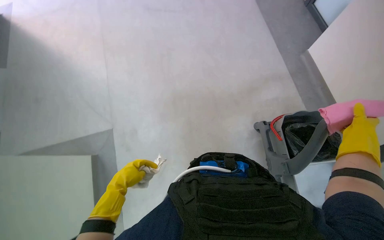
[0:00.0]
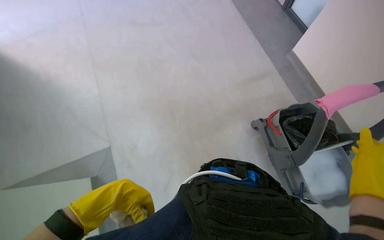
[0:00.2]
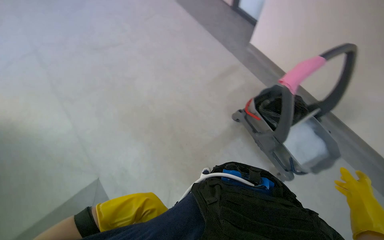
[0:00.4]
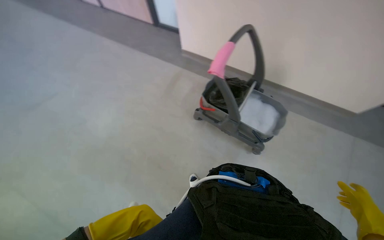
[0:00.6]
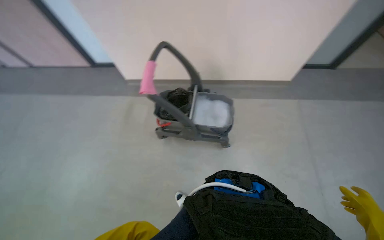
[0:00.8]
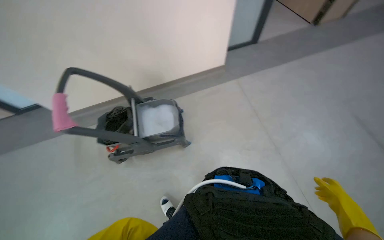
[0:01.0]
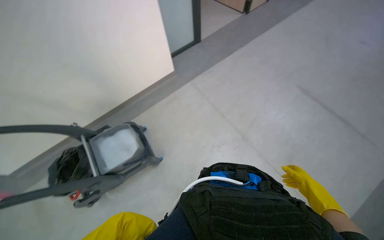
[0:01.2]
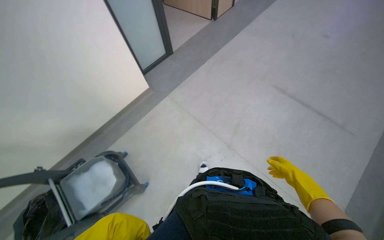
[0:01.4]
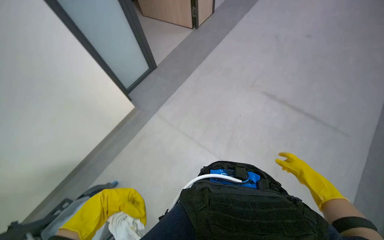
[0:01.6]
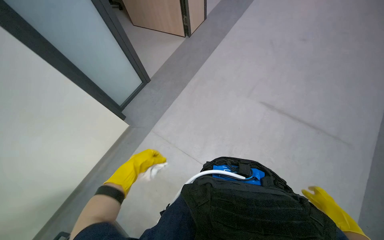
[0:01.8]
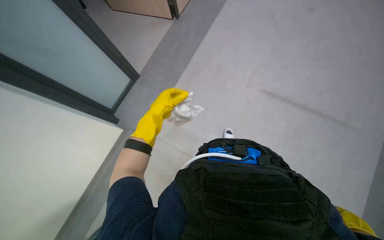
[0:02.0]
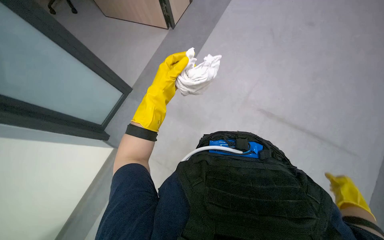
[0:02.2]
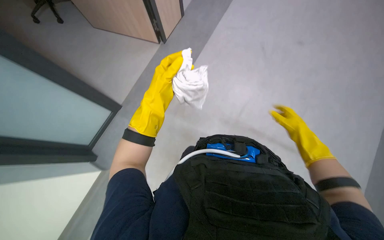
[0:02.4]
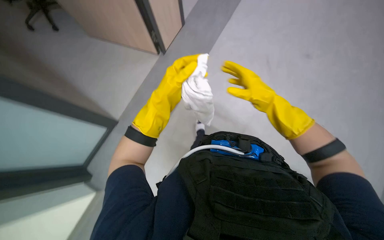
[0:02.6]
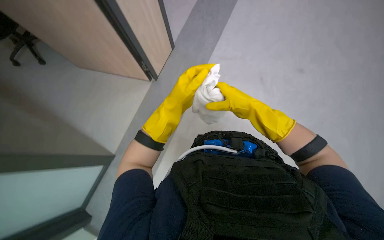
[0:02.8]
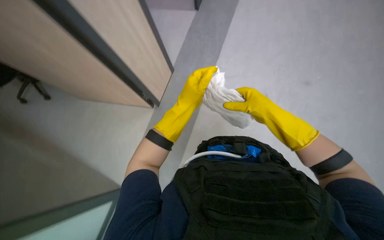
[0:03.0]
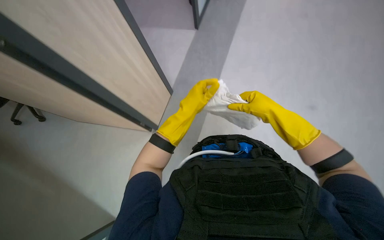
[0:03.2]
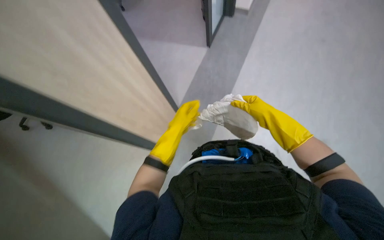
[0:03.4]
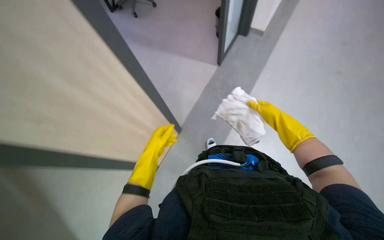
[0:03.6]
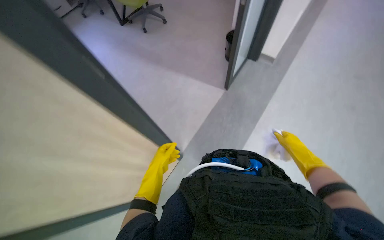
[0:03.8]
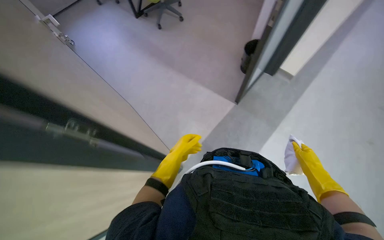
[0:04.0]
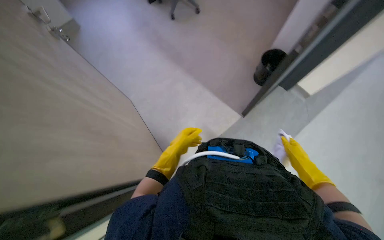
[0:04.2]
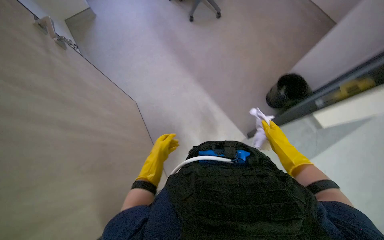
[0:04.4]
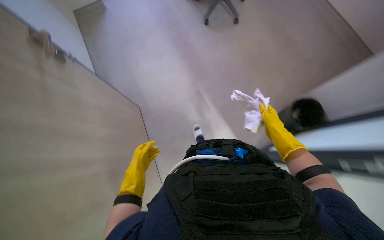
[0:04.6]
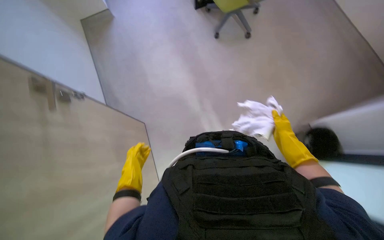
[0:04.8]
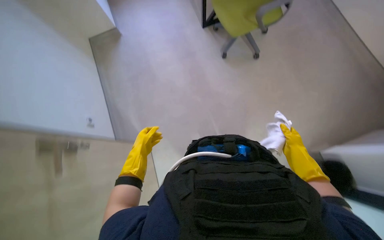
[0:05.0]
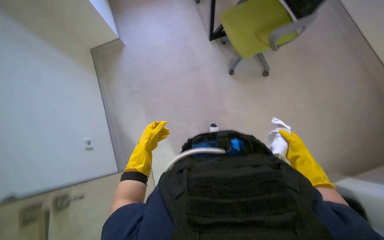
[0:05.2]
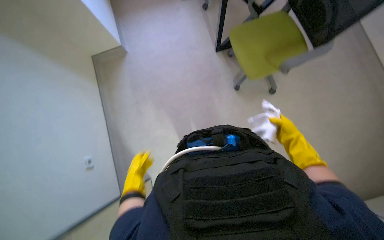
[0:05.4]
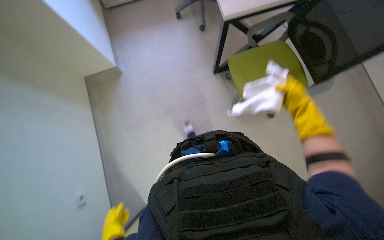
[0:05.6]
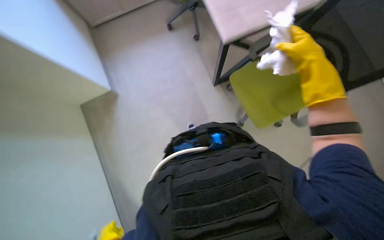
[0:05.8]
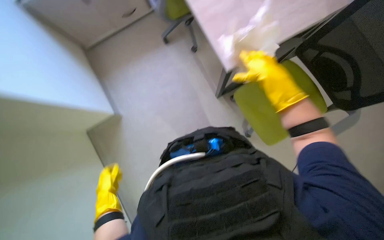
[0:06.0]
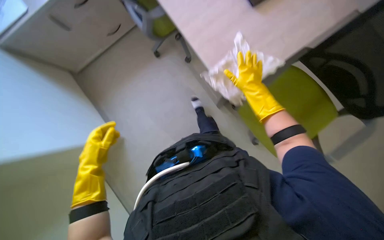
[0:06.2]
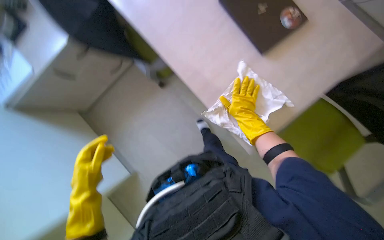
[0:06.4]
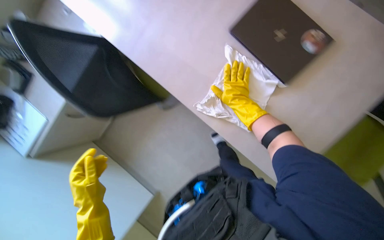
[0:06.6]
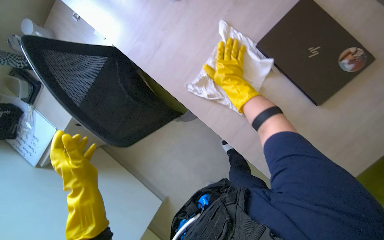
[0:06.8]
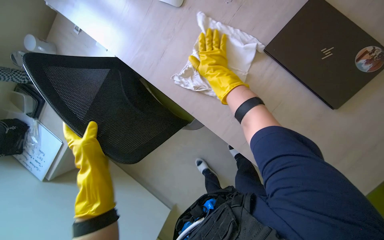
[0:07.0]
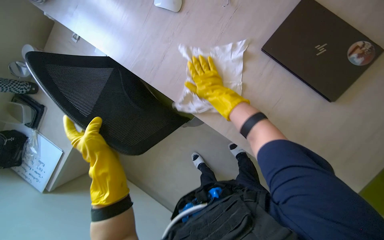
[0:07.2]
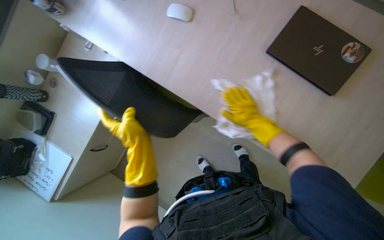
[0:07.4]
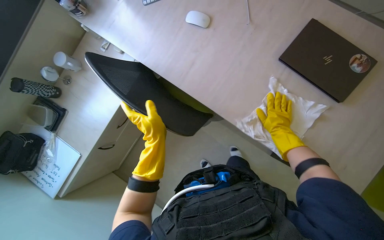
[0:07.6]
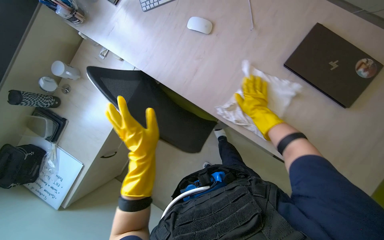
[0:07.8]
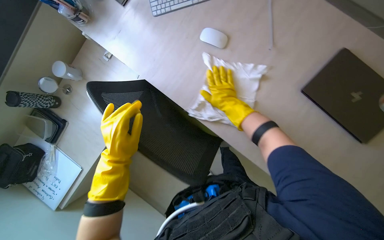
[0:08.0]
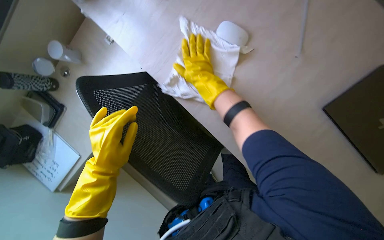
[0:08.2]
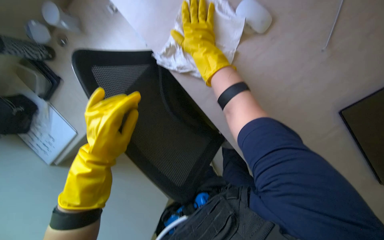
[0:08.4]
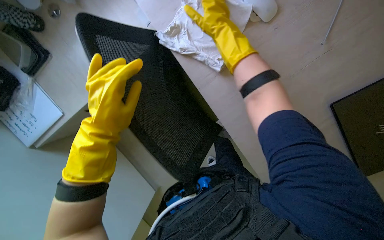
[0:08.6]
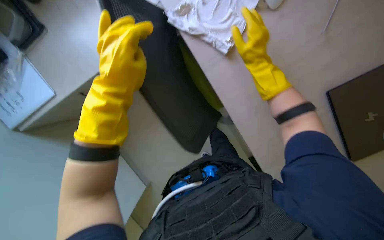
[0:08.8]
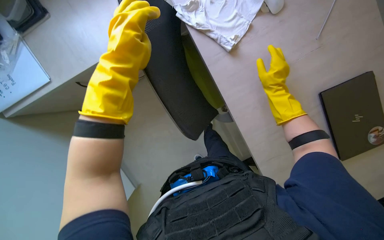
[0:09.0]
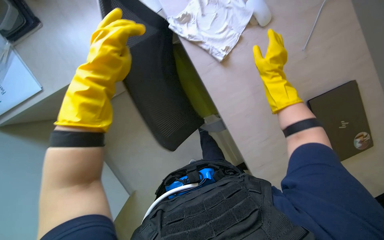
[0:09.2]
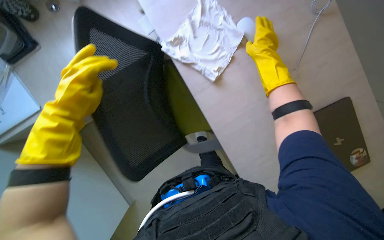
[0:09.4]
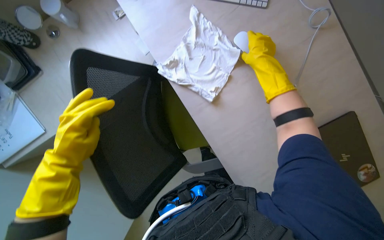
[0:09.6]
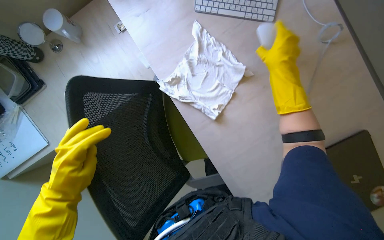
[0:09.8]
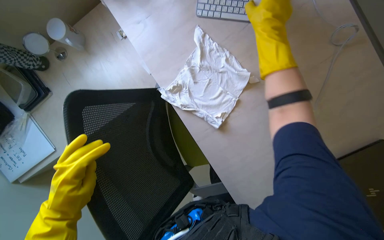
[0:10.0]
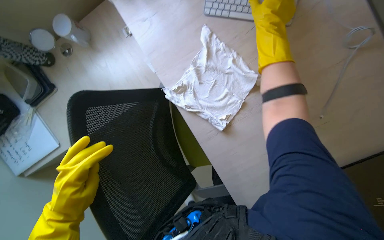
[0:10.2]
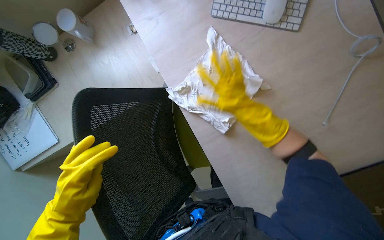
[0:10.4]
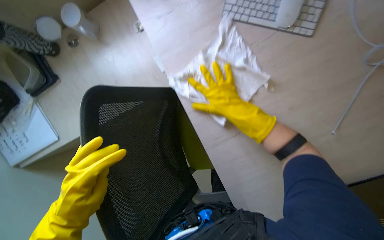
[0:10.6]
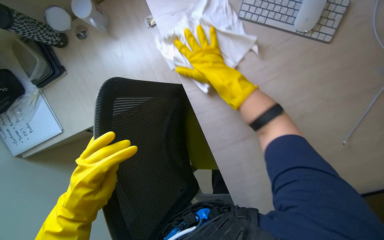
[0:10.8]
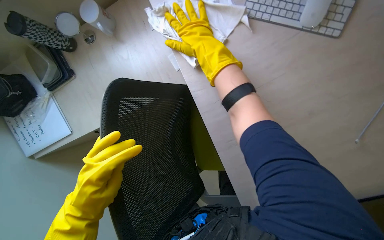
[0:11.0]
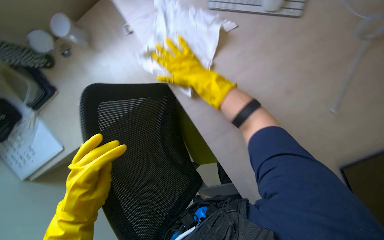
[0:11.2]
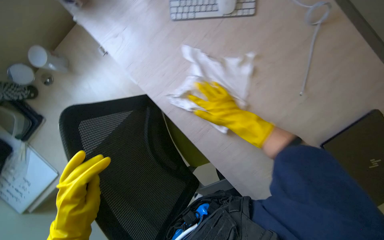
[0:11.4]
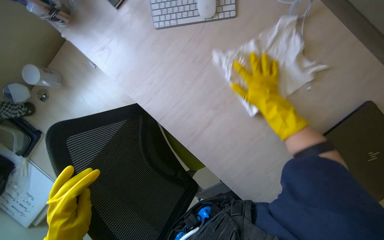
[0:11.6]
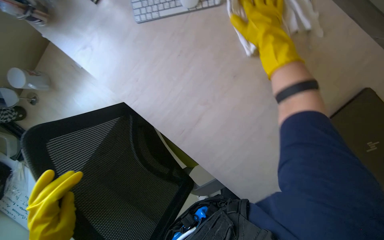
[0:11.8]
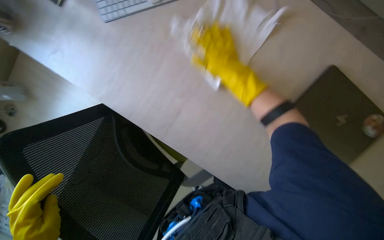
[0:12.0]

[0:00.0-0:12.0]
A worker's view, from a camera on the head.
Job: wiping surfaces.
The whole recording: Wiping office furniture and equipment. The worker wipes various office furniture and equipment, including chairs, desks, door handles, keyboards, and monitors.
0:00.0 to 0:01.6: The camera travels about 90 cm. The wearer looks roughly 135 degrees further to the right. The wearer looks some 20 degrees further upward.
0:01.6 to 0:03.0: The camera travels about 50 cm.
0:03.0 to 0:04.4: The right hand shifts approximately 20 cm farther from the camera. The left hand is displaced farther from the camera and to the left by roughly 20 cm.
0:04.4 to 0:06.0: The camera pitches upward, by roughly 15 degrees. The right hand heads up the picture and nearer to the camera, covering about 25 cm.
0:07.6 to 0:09.0: The view tilts some 15 degrees downward. The right hand shifts roughly 25 cm up the picture, and travels to the left and back again, approximately 35 cm each way; the left hand moves up the picture and to the left, about 15 cm.
0:09.0 to 0:10.4: The hands both shift to the left by roughly 10 cm. The right hand moves approximately 40 cm up the picture and comes back.
0:10.4 to 0:12.0: The scene turns roughly 30 degrees counterclockwise in the picture. The right hand goes to the left and returns, approximately 10 cm each way.

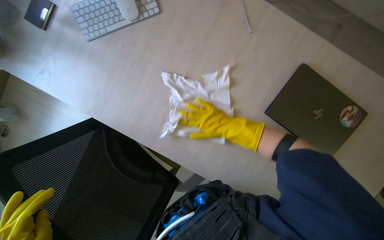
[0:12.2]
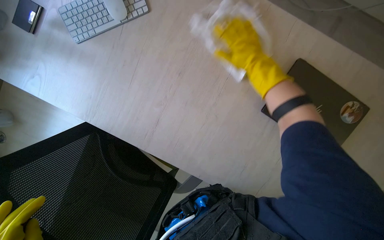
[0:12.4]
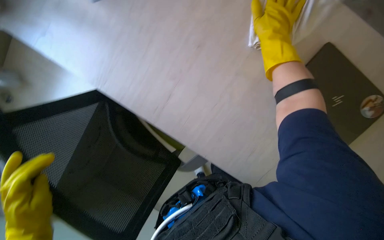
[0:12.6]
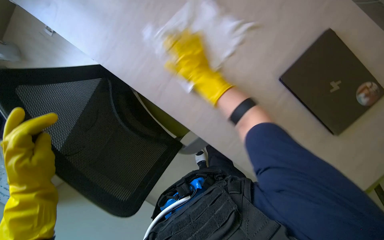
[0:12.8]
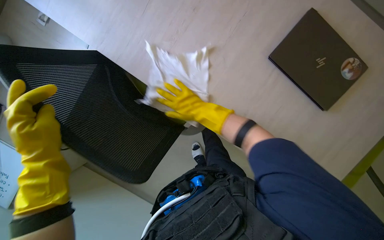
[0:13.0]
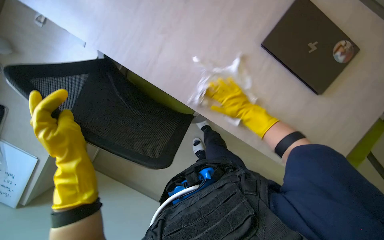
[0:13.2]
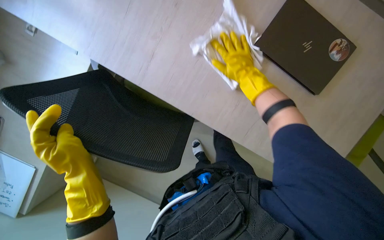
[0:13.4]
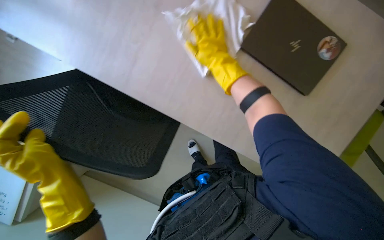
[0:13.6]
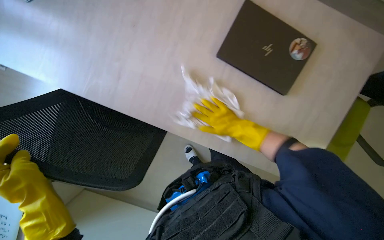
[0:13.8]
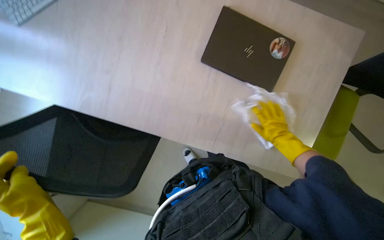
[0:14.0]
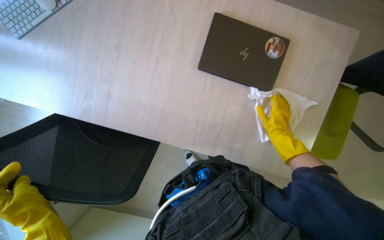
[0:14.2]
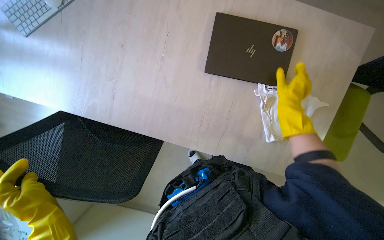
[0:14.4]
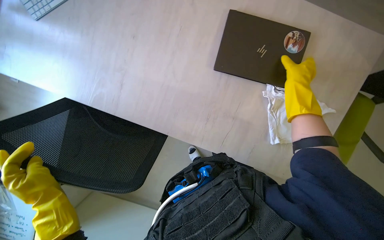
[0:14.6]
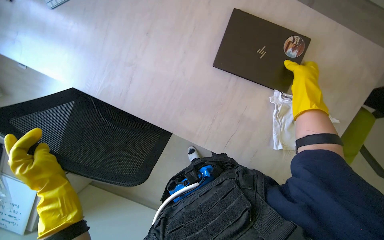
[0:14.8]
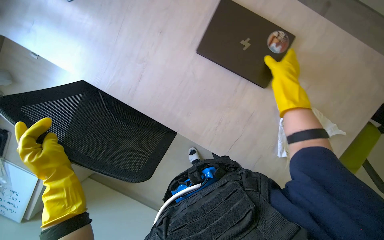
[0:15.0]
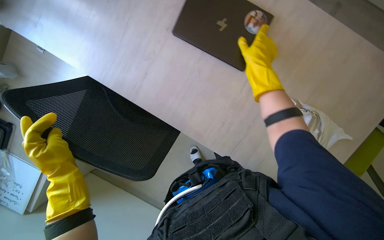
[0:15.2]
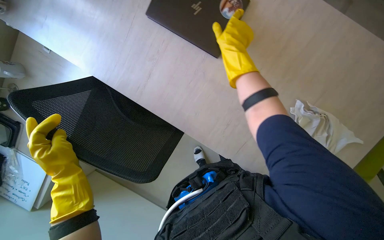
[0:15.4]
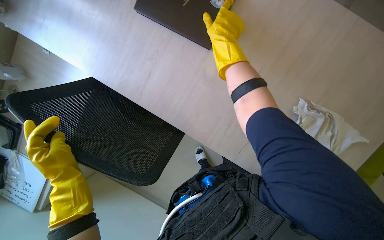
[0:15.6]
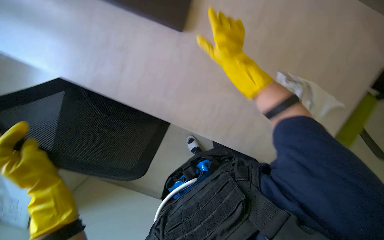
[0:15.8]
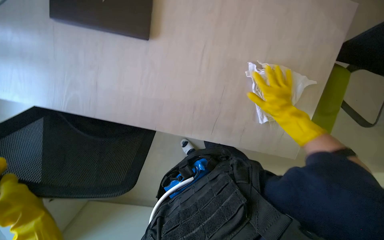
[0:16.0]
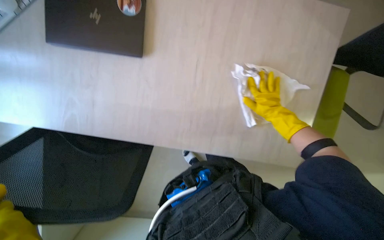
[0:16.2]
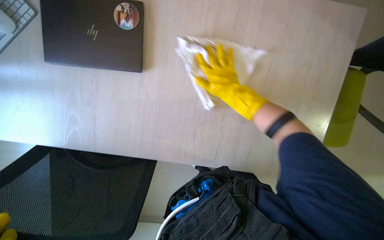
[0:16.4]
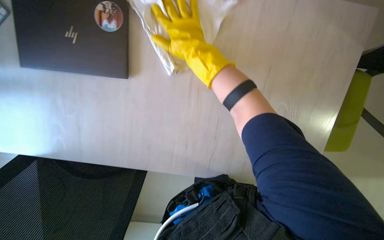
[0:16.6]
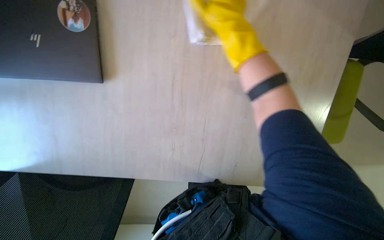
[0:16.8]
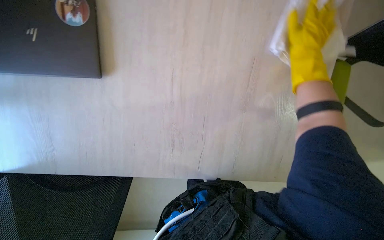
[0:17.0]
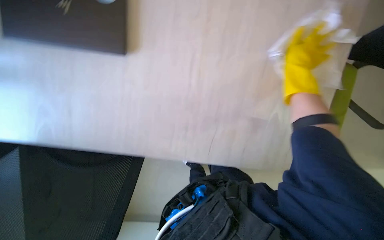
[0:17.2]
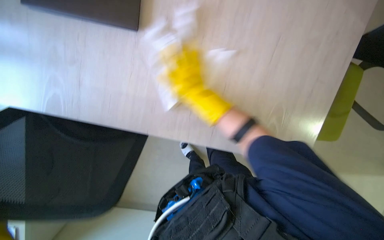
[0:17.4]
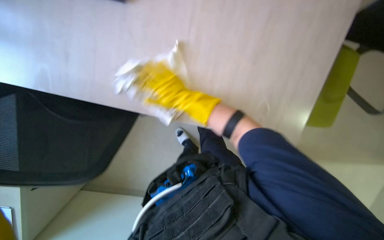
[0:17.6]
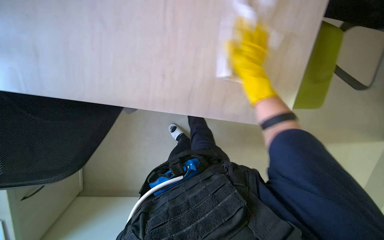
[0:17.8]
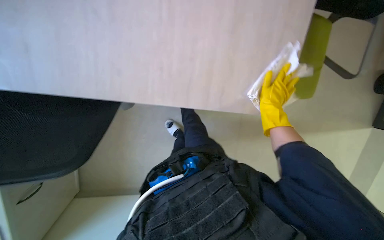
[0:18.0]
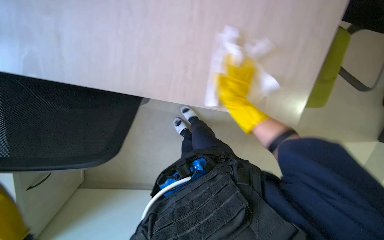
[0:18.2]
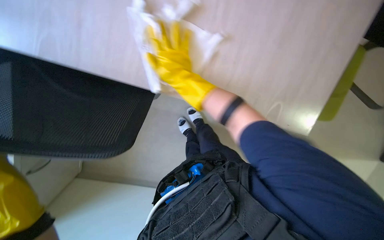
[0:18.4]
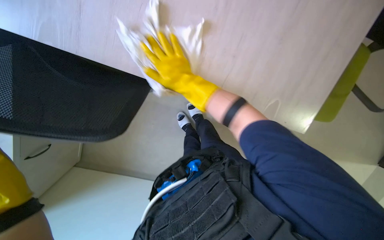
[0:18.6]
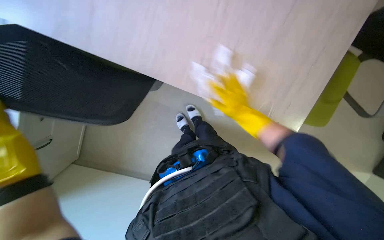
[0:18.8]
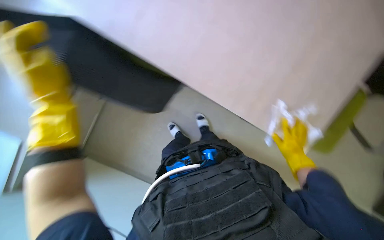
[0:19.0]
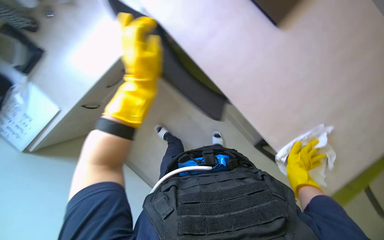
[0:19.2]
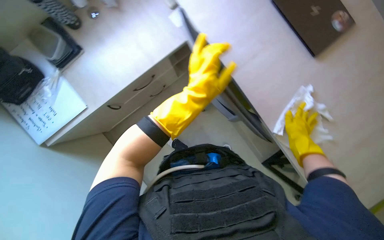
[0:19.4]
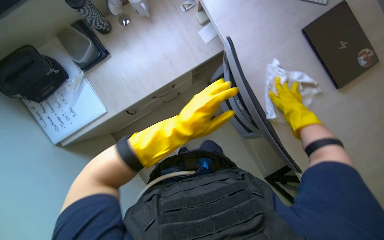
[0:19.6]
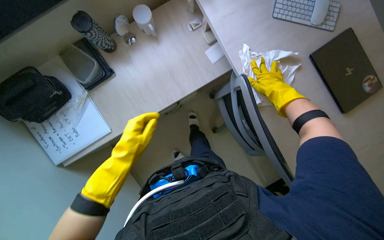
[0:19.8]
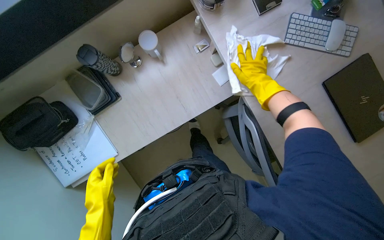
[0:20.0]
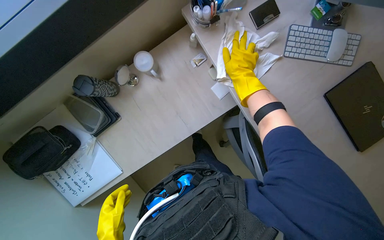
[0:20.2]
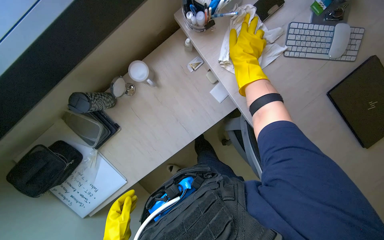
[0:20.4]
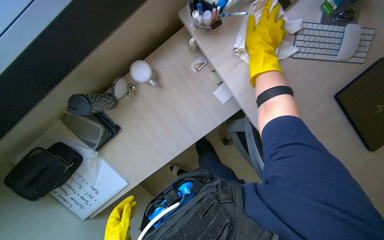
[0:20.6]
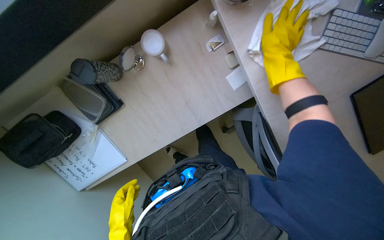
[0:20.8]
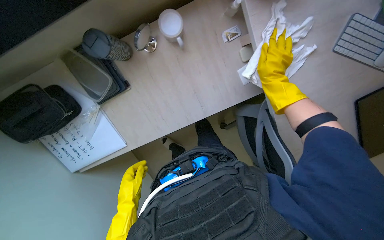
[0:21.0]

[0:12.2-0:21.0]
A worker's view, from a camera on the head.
Job: wiping surfaces.
The whole recording: Wiping office furniture and equipment. The worker wipes various office furniture and equipment, including chairs, desks, door handles, keyboards, and monitors.
0:15.2 to 0:16.6: The right hand swings left and right, roughly 25 cm each way, with 2 reversals.
0:16.6 to 0:18.0: The right hand swings left and right, approximately 30 cm each way, with 2 reversals.
0:18.0 to 0:19.6: The head turns to the left by some 25 degrees. The right hand moves left and right over some 40 cm, changing direction 2 times.
